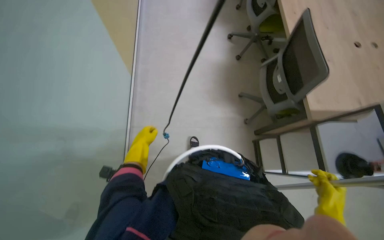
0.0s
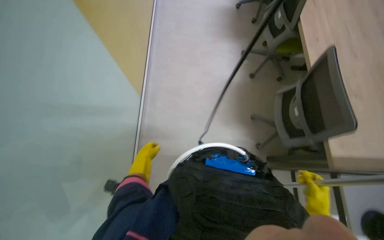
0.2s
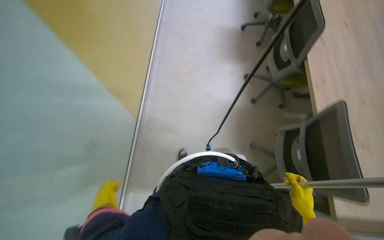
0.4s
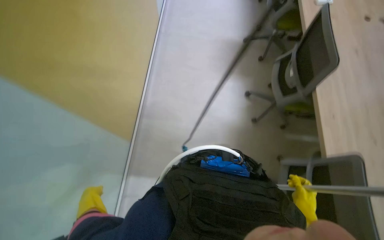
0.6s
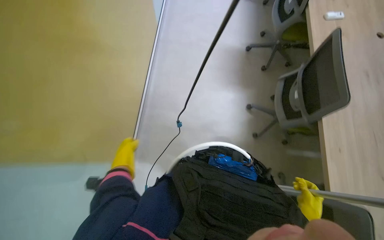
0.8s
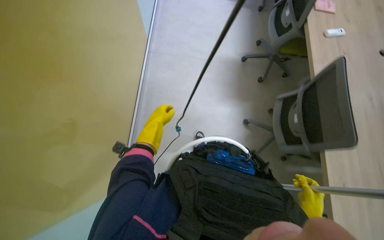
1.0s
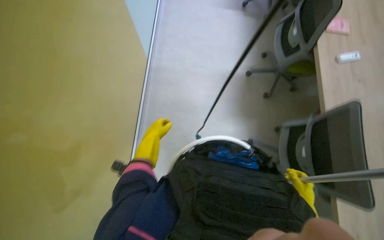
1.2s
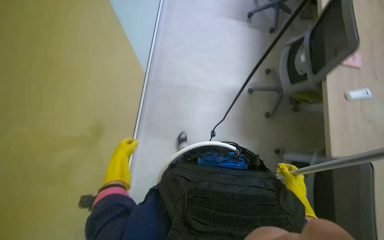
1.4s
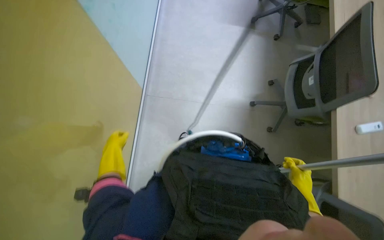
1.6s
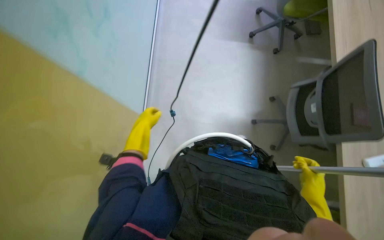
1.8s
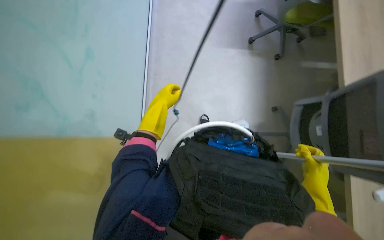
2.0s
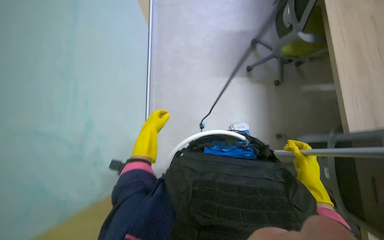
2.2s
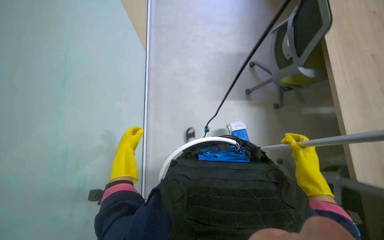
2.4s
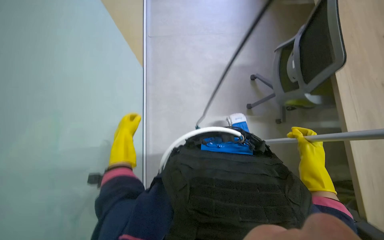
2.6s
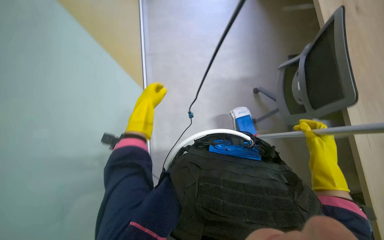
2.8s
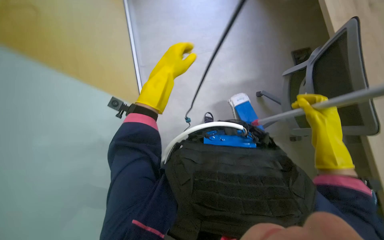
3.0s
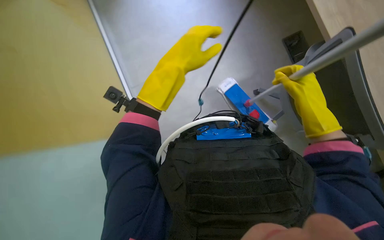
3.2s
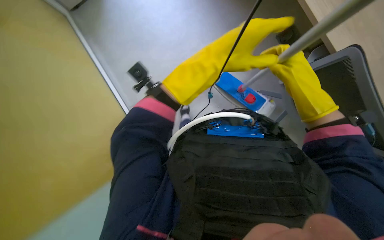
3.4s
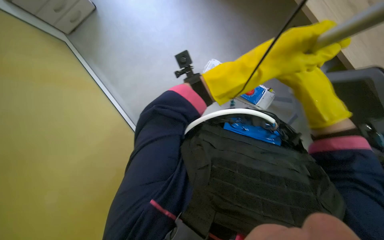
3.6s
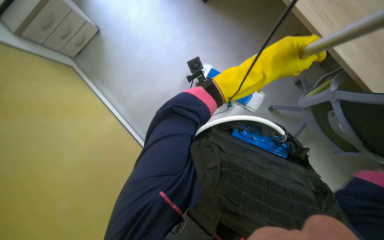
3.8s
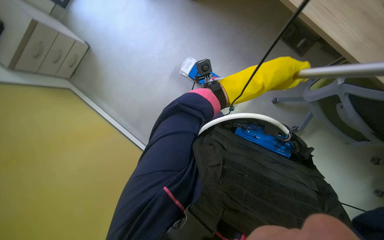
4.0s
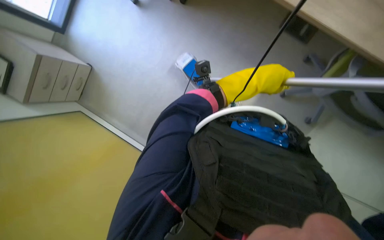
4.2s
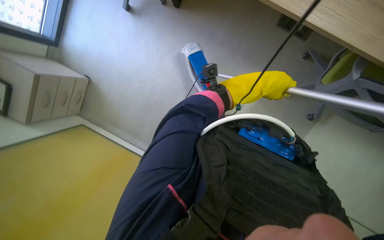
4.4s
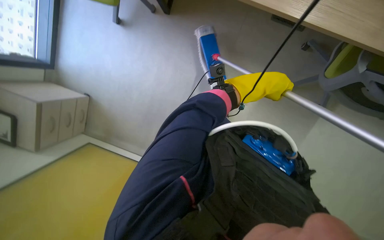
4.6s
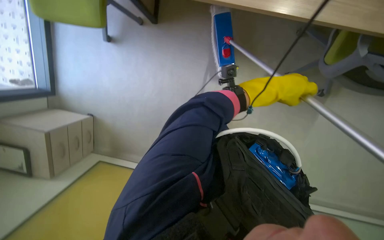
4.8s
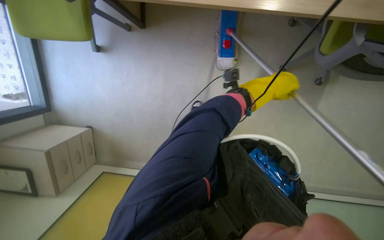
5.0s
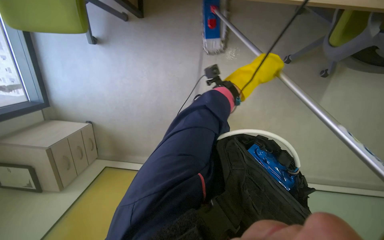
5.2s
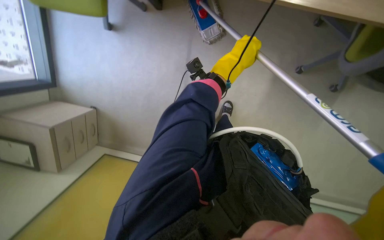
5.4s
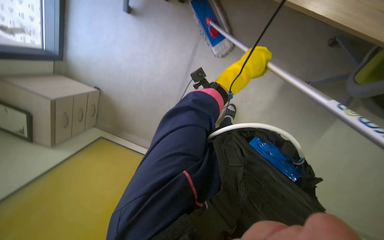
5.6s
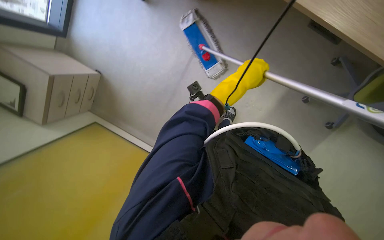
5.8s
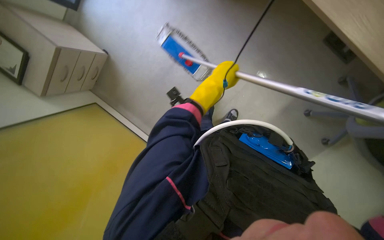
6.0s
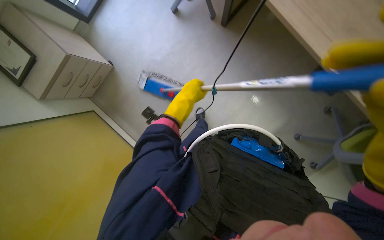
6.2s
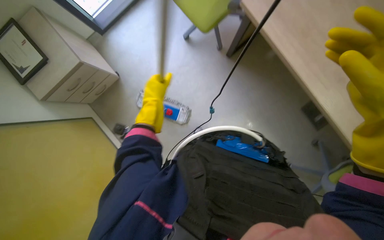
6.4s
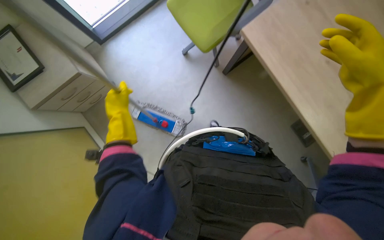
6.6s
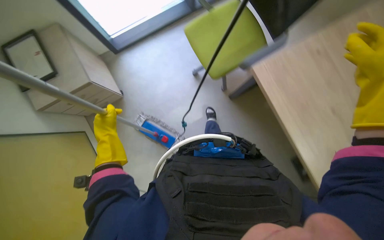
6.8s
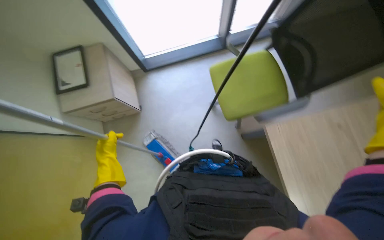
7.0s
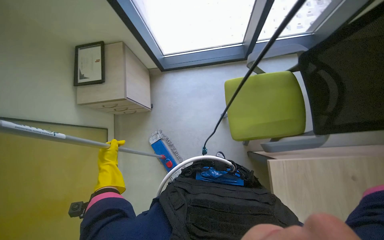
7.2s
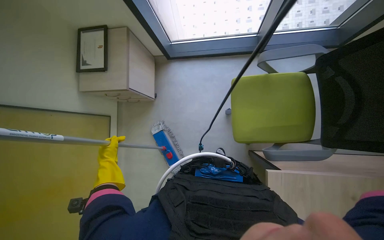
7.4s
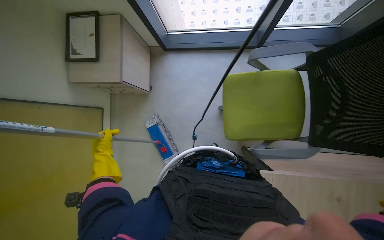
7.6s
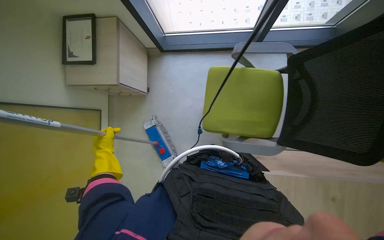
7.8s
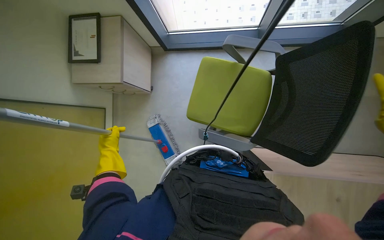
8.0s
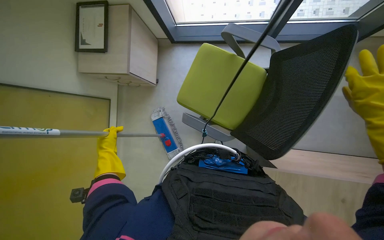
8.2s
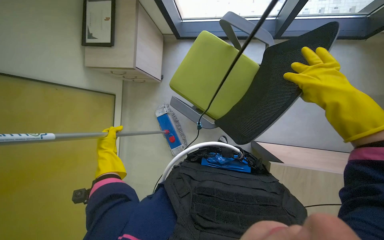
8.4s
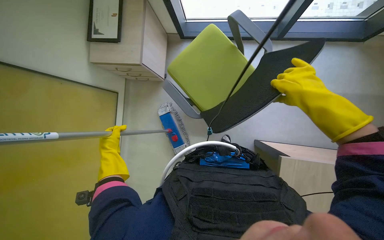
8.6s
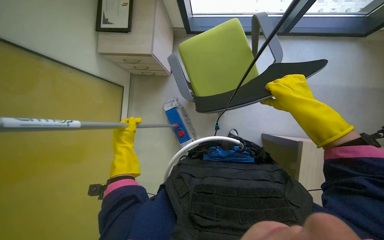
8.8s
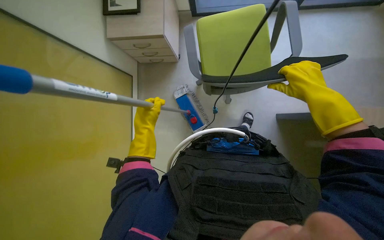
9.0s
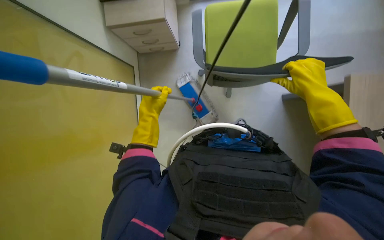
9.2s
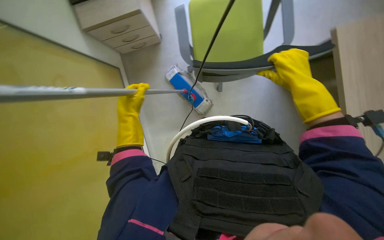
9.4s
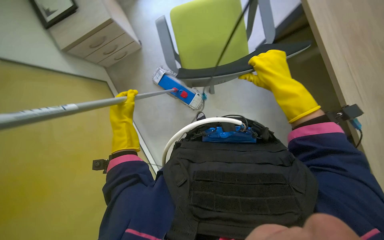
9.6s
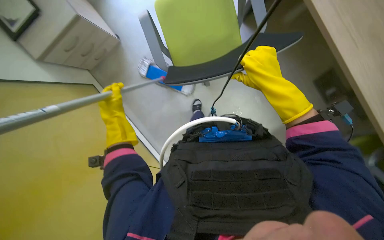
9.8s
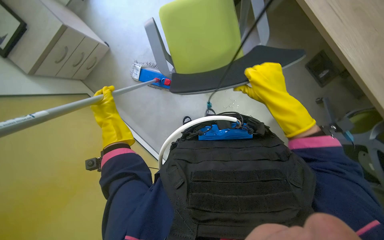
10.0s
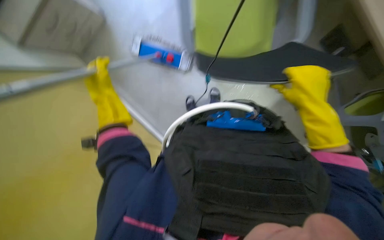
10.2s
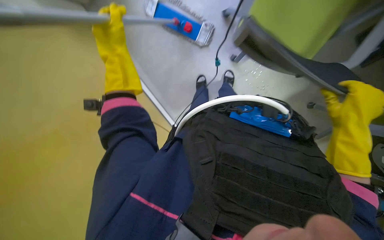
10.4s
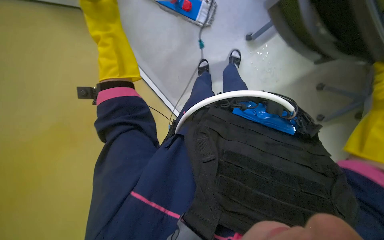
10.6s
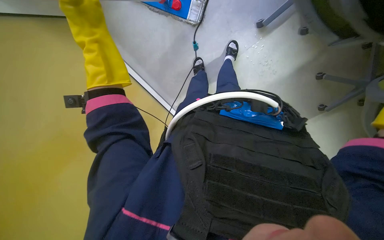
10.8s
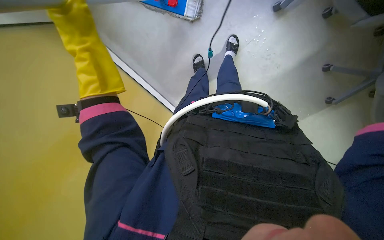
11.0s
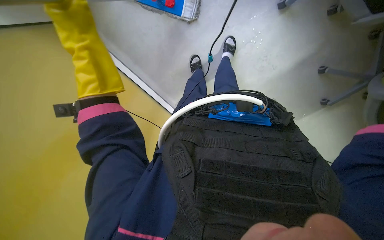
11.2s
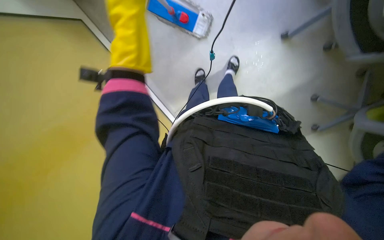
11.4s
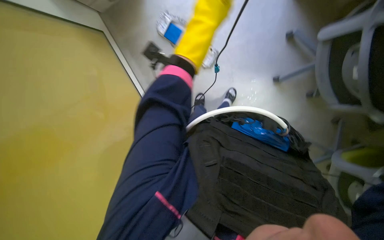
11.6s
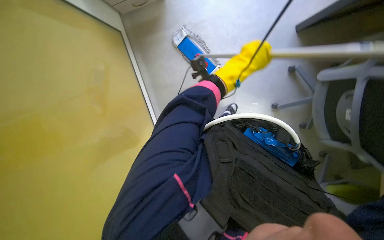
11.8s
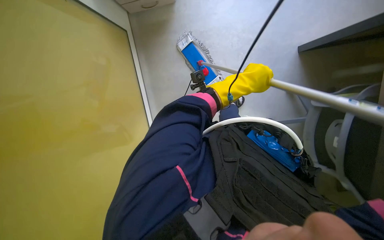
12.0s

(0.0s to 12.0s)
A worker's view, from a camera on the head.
Job: mopping floor.
The whole recording: Mopping the floor. The worker mops the floor, moving chairs and wringing the mop.
6.0s - 7.6s: The left hand heads to the left, covering about 40 cm.
7.6s - 9.0s: The left hand moves to the right and nearer to the camera, roughly 30 cm.
10.4s - 12.0s: The wearer looks roughly 15 degrees further upward. The scene rotates clockwise by approximately 30 degrees.

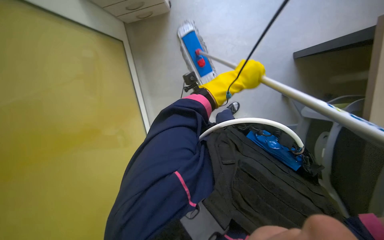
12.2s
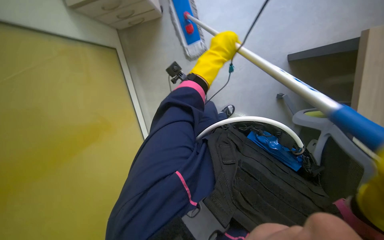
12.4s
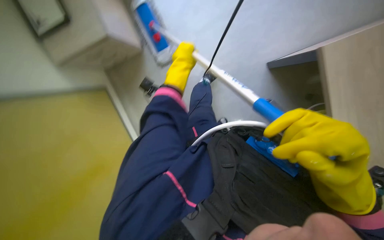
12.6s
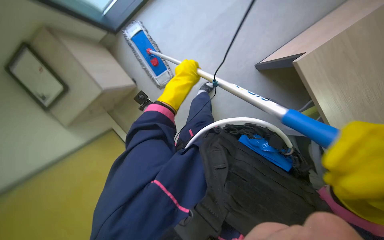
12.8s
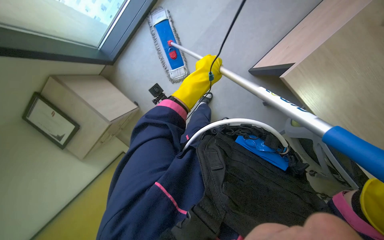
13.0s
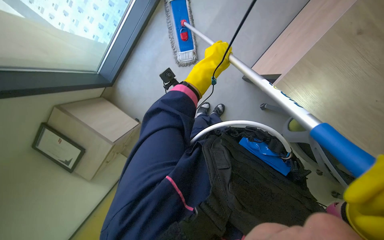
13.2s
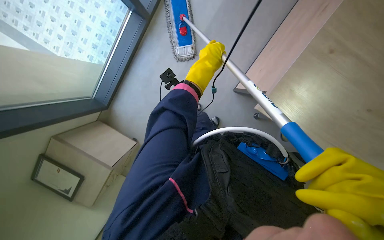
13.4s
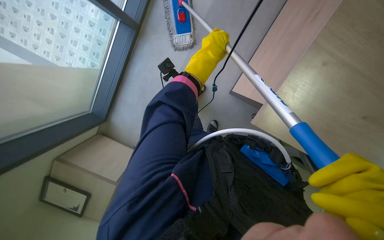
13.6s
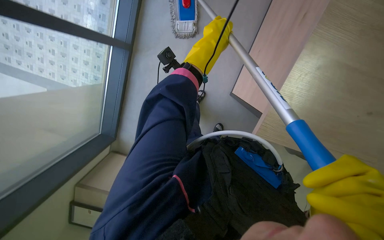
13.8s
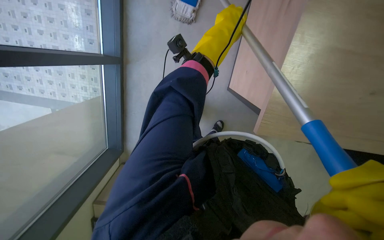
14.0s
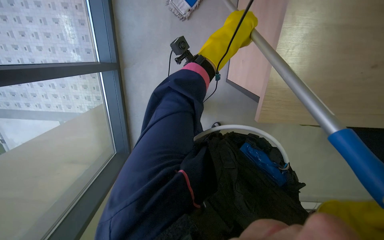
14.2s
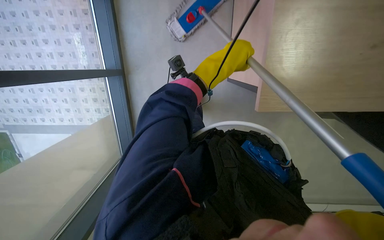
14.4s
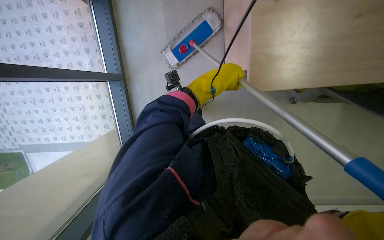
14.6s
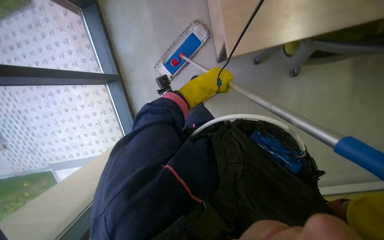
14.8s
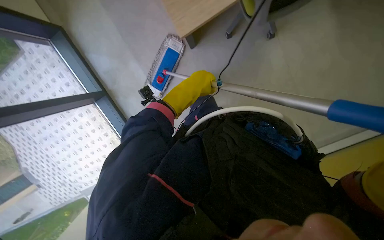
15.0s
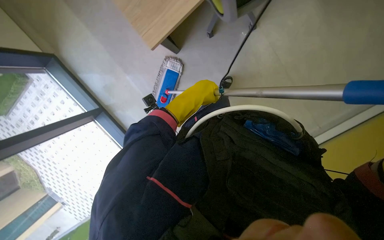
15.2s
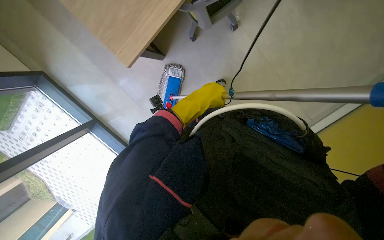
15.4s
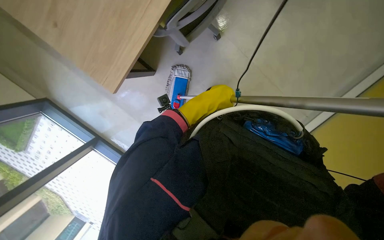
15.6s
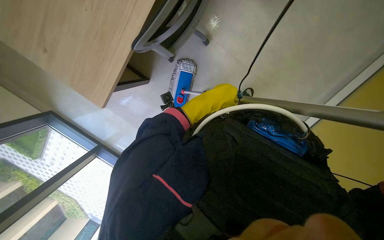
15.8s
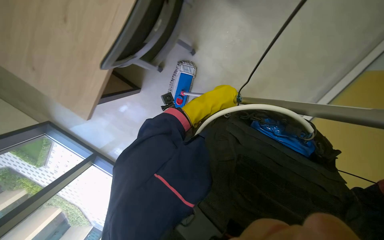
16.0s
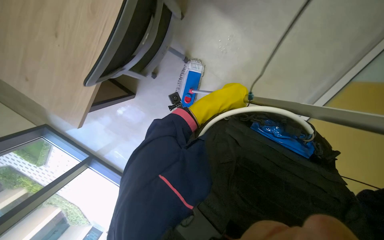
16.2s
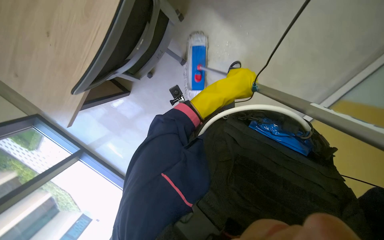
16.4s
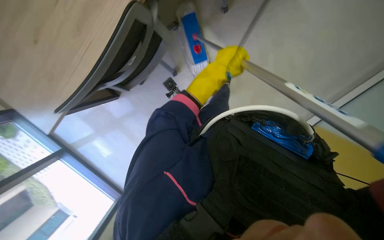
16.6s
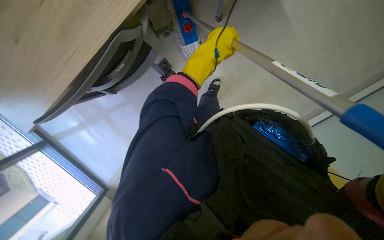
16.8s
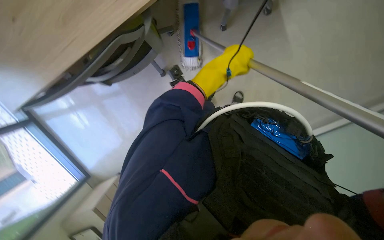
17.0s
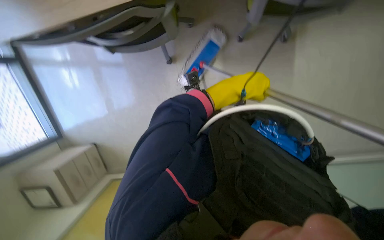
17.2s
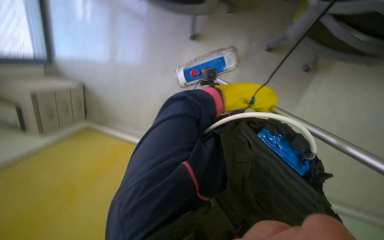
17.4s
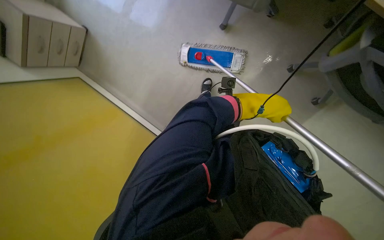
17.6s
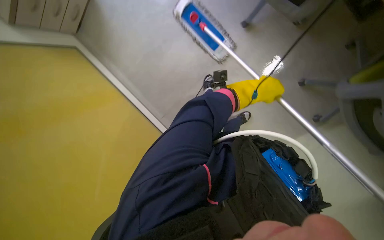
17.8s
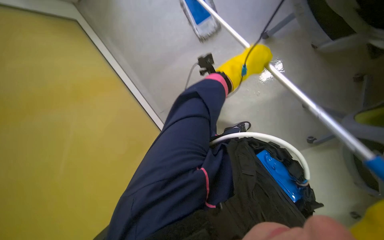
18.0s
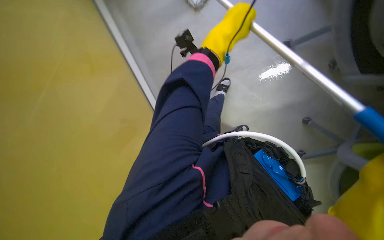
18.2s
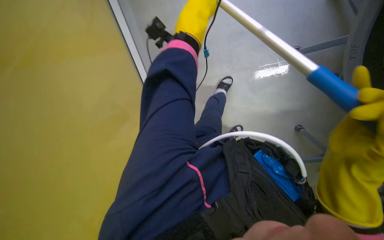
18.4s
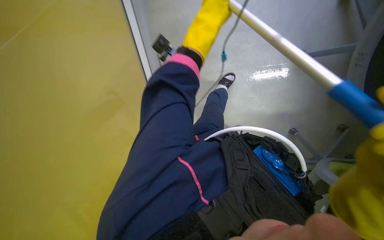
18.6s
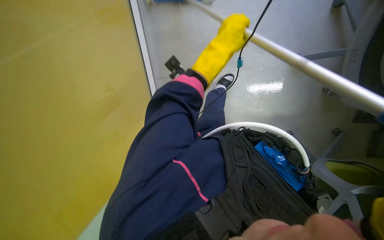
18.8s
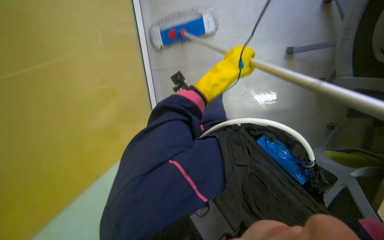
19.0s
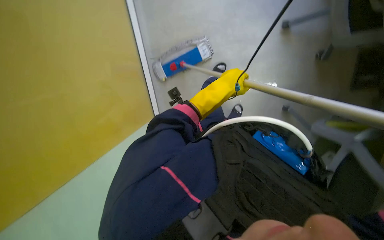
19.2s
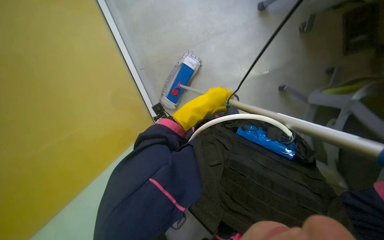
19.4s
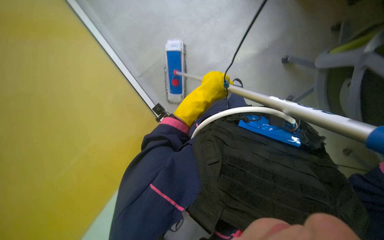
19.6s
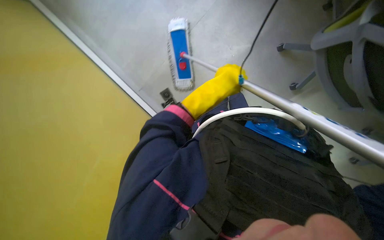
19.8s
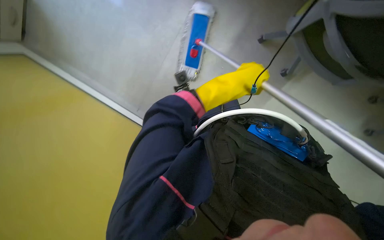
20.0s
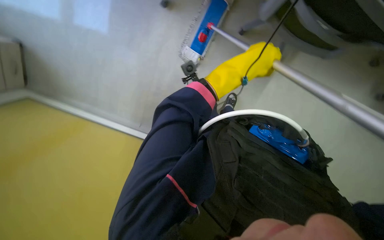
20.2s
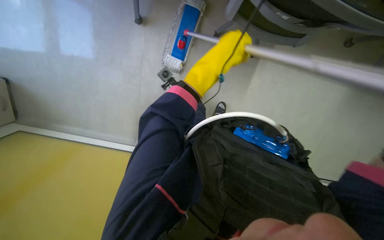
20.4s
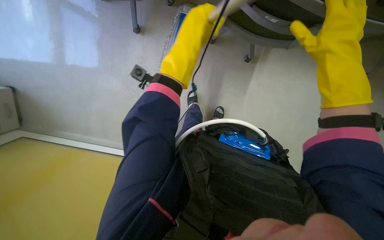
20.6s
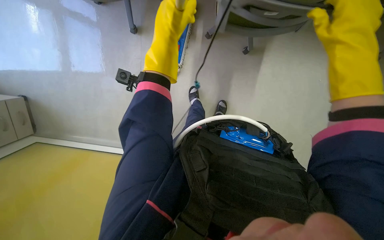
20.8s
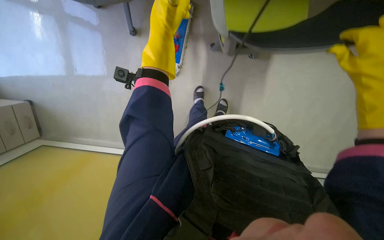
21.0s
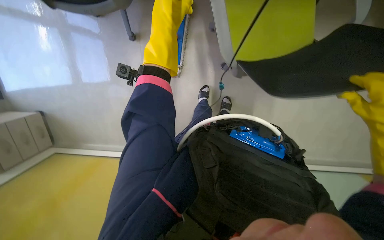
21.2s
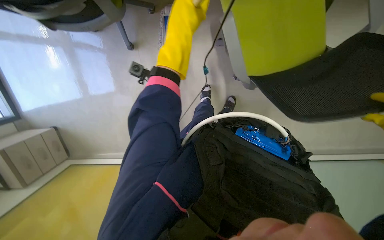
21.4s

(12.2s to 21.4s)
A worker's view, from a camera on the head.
Job: mopping floor.
The whole recording: Mopping the floor. The worker mops the floor, moving chairs and wringing the mop.
12.2s - 13.8s: The scene turns approximately 30 degrees counterclockwise in the picture. The left hand heads up the picture, covering roughly 35 cm.
15.2s - 16.8s: The head travels approximately 40 cm.
18.4s - 19.8s: The left hand shifts approximately 20 cm down the picture and farther from the camera.
19.8s - 21.4s: The left hand goes approximately 15 cm up the picture and nearer to the camera.
